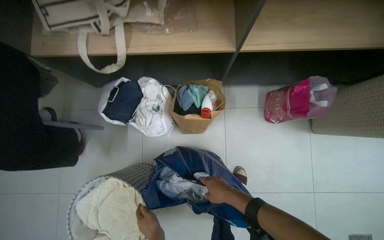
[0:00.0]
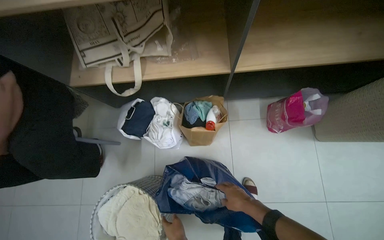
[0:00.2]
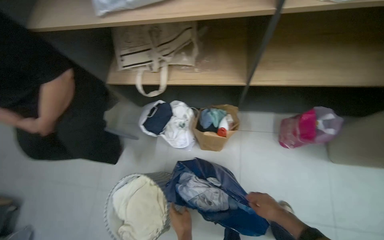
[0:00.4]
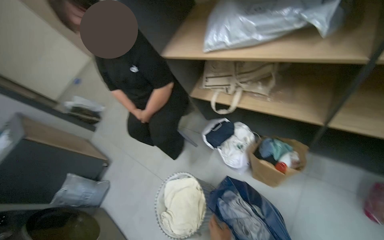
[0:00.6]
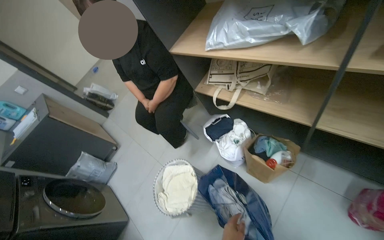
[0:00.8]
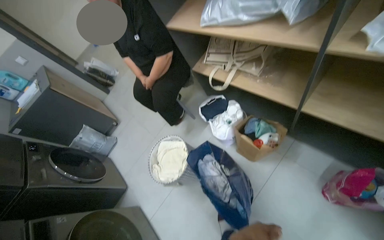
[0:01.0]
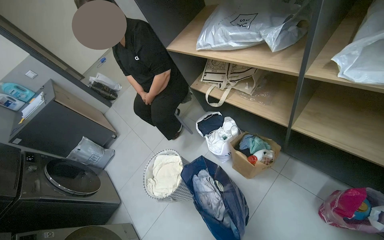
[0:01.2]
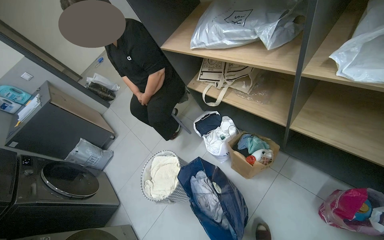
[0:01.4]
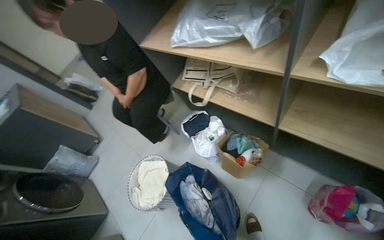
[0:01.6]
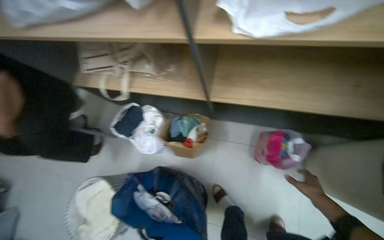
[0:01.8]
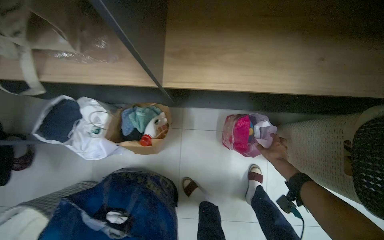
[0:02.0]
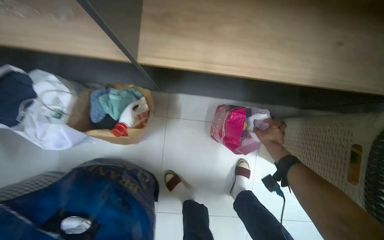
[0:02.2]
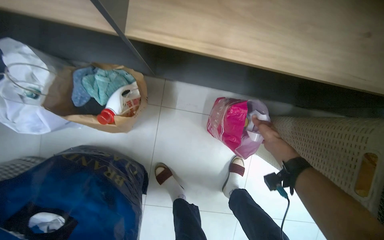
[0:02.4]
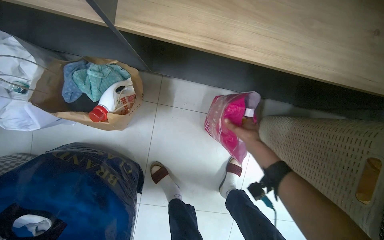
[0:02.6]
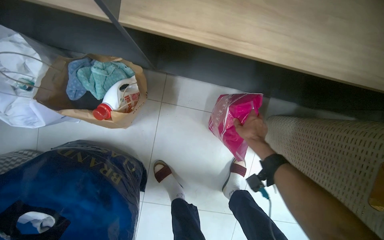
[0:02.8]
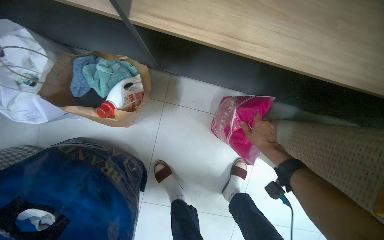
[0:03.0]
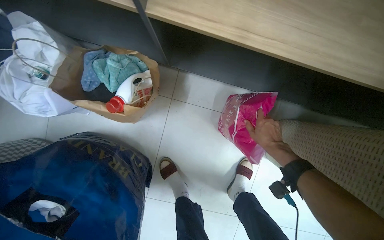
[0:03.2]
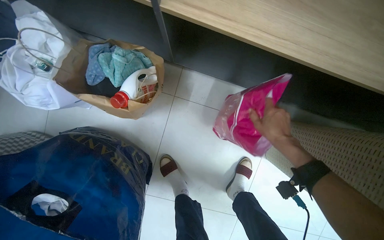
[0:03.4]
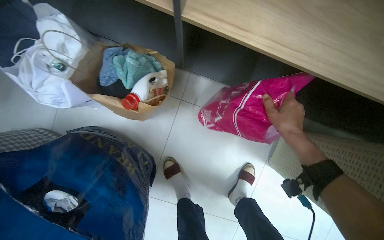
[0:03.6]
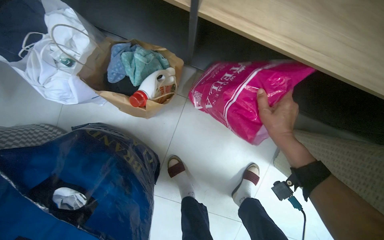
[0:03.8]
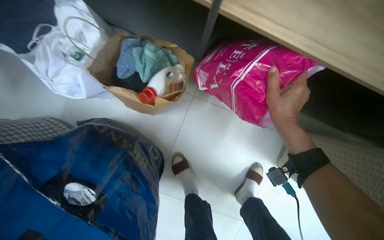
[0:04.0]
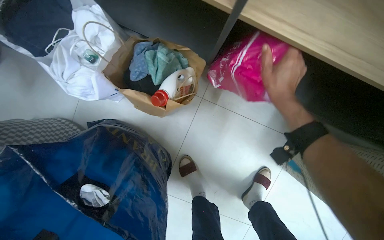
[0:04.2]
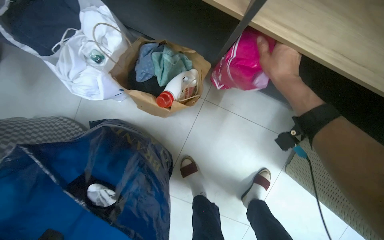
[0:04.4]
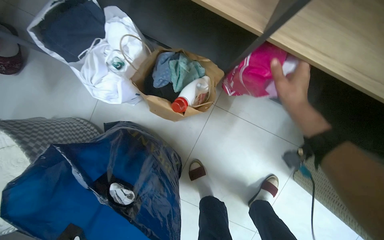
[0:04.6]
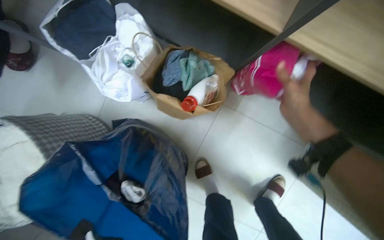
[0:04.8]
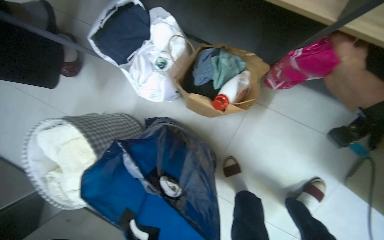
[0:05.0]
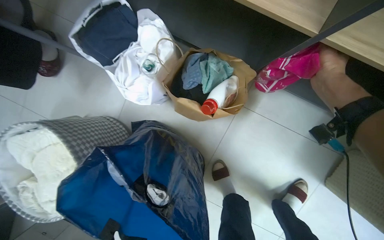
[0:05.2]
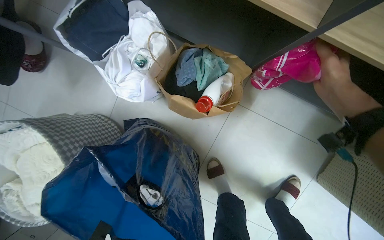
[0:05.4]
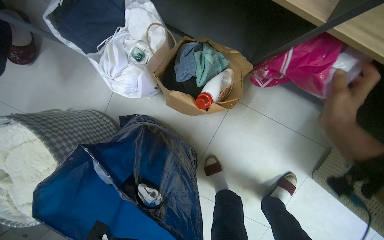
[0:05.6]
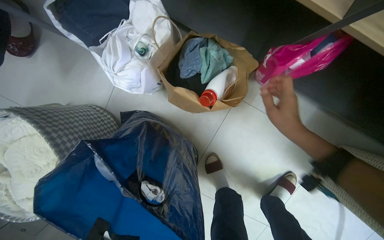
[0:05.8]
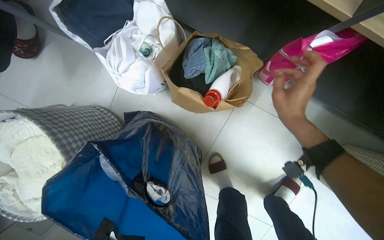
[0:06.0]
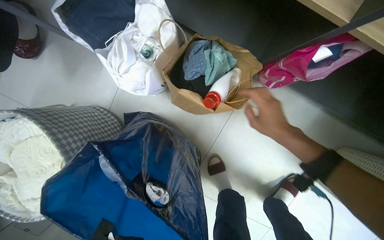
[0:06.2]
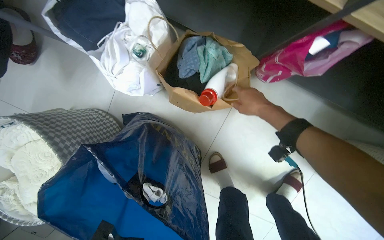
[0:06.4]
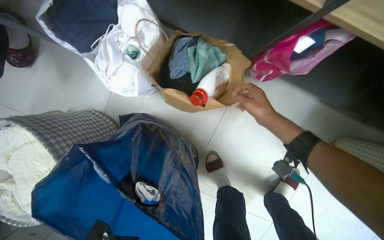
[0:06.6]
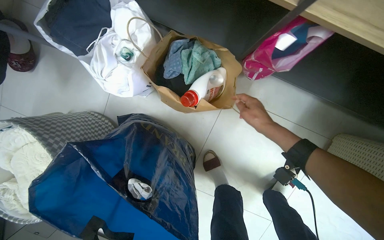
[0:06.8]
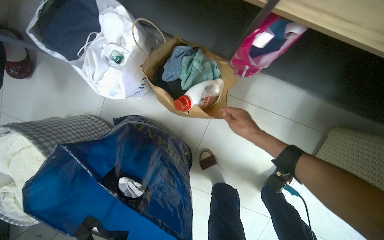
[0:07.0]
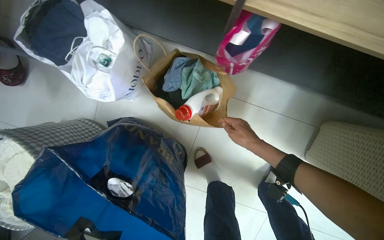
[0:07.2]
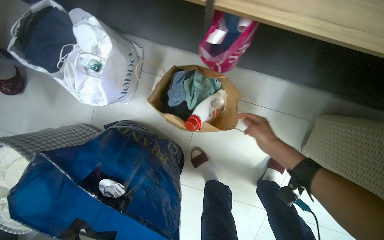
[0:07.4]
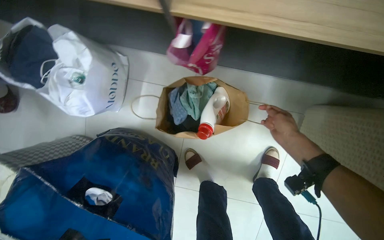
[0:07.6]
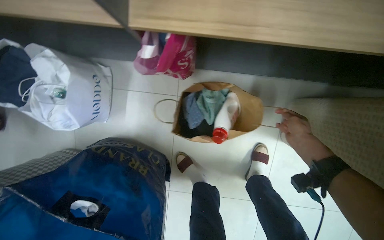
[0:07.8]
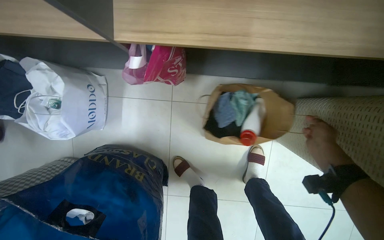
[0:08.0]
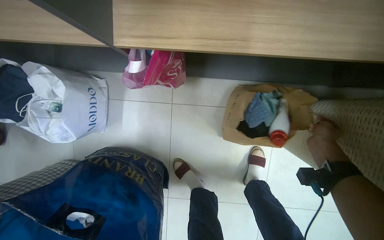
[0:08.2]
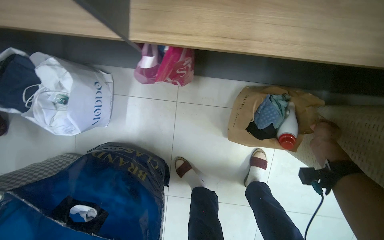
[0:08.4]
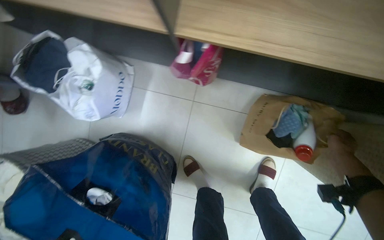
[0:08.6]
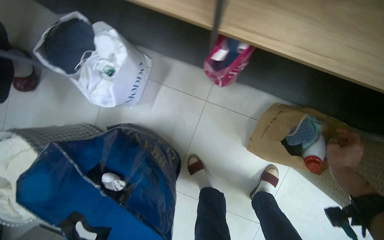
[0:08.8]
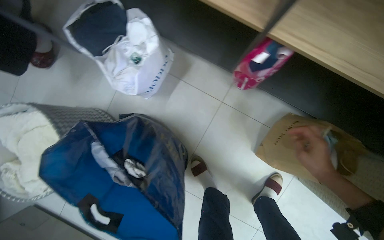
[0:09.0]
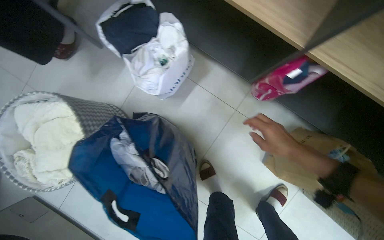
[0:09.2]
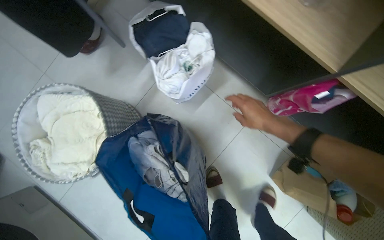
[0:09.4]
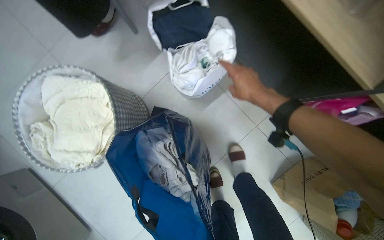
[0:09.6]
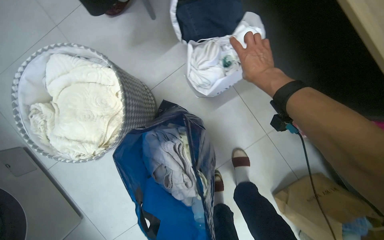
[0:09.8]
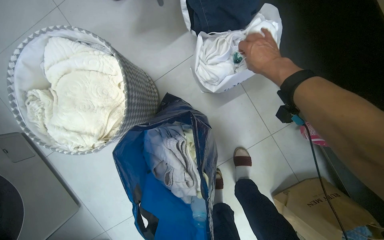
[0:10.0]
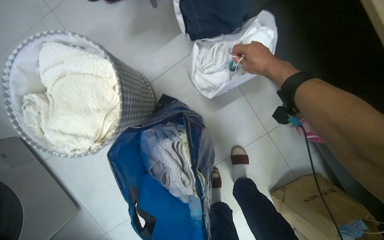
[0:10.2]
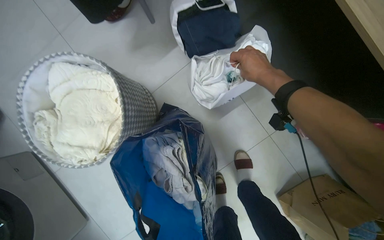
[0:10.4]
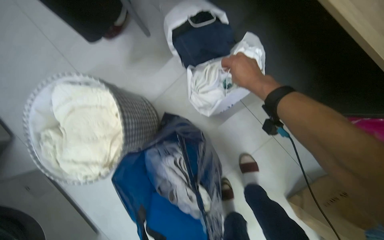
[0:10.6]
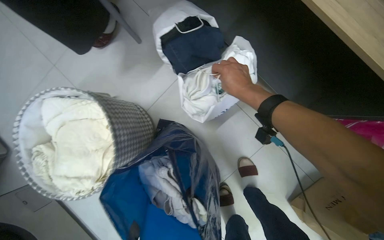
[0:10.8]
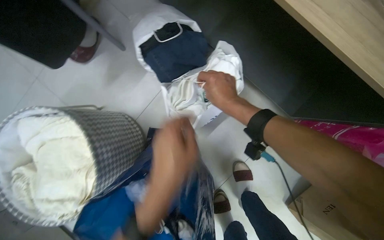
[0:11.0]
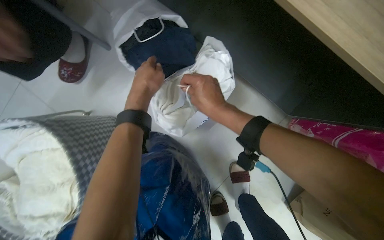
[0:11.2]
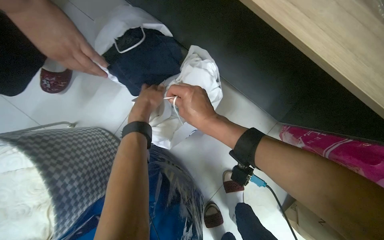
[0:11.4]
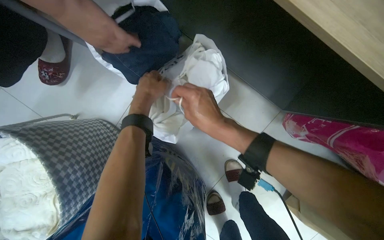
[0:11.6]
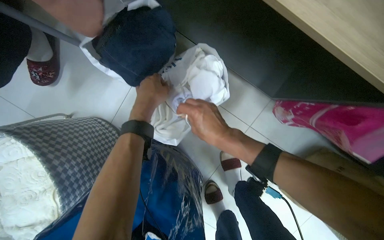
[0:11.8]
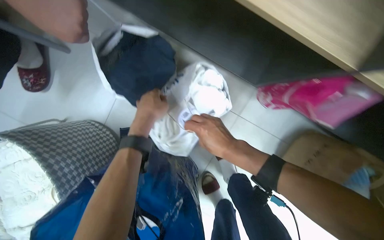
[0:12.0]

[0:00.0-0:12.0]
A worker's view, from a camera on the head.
Job: organizing items.
The whole recording: Sorting and packing various items. The worker sorts and packs various items into different bags and places them under a shelf.
0:00.0 to 0:01.6: The head turns to the left by some 45 degrees.
0:01.6 to 0:03.0: The head travels approximately 50 cm. The wearer's head swings some 40 degrees to the right. The wearer looks roughly 25 degrees further downward.
0:03.0 to 0:04.4: The right hand is displaced up the picture and nearer to the camera by some 30 cm.
0:04.4 to 0:06.0: The right hand moves up and down the picture over some 15 cm, changing direction 2 times.
0:07.6 to 0:09.0: The right hand travels to the right and back again, approximately 25 cm each way.
0:09.0 to 0:10.4: The right hand moves up the picture and to the left, approximately 60 cm.
0:10.4 to 0:12.0: The right hand is displaced down the picture by about 20 cm.

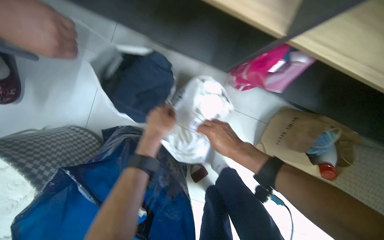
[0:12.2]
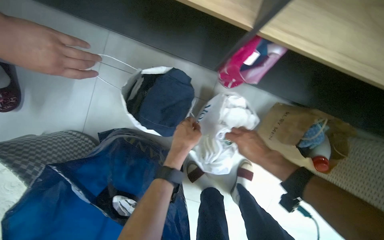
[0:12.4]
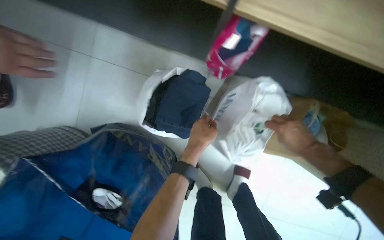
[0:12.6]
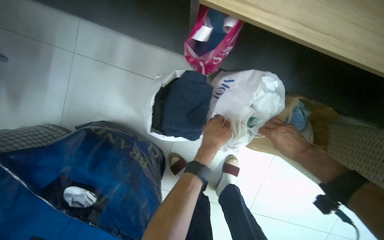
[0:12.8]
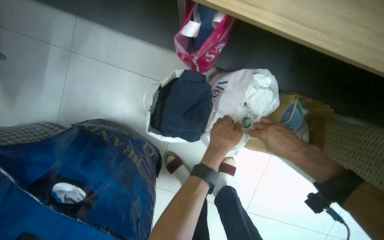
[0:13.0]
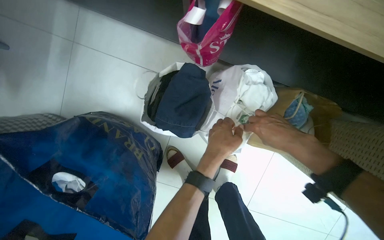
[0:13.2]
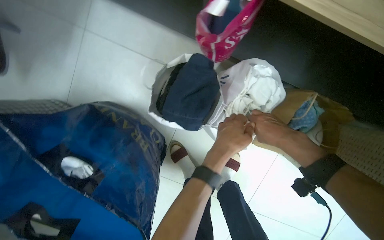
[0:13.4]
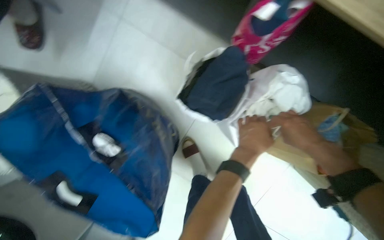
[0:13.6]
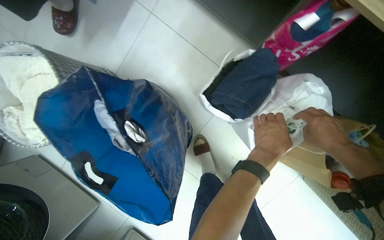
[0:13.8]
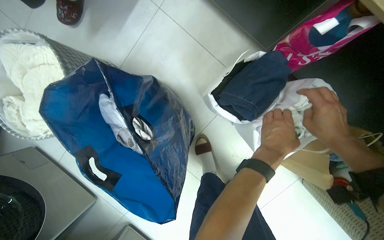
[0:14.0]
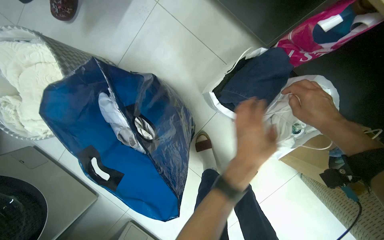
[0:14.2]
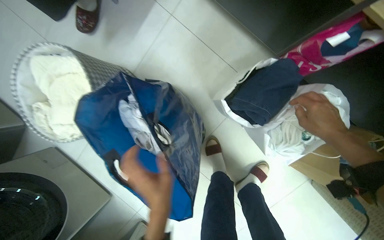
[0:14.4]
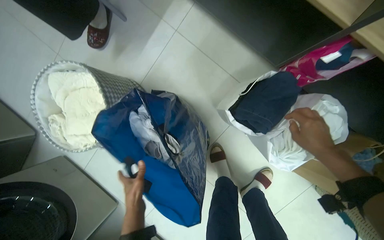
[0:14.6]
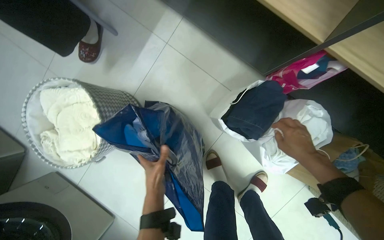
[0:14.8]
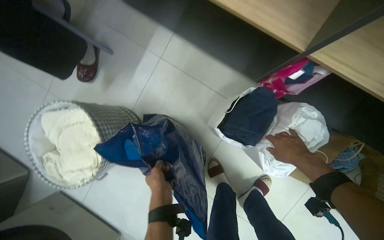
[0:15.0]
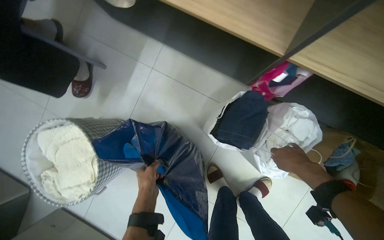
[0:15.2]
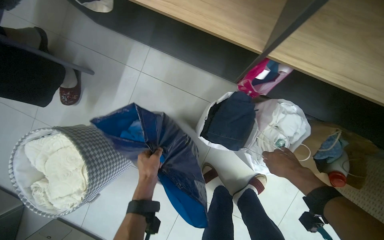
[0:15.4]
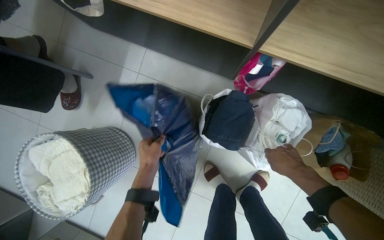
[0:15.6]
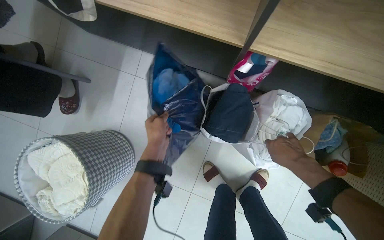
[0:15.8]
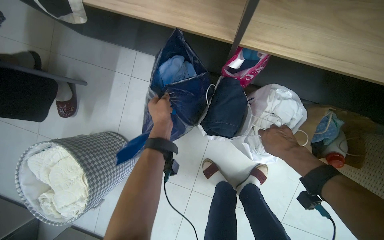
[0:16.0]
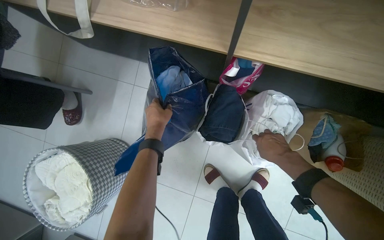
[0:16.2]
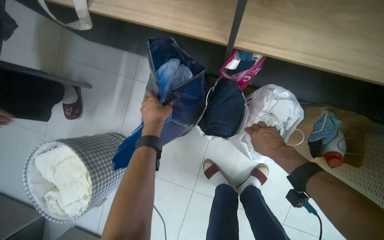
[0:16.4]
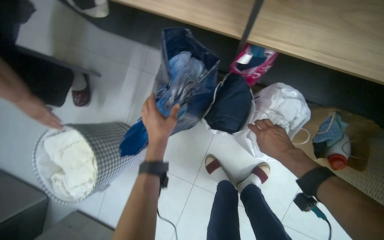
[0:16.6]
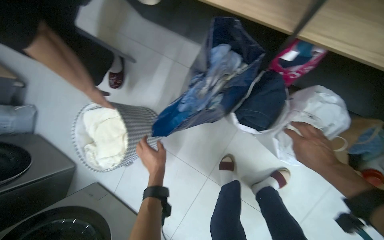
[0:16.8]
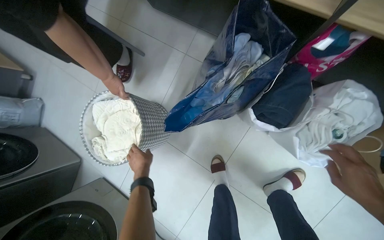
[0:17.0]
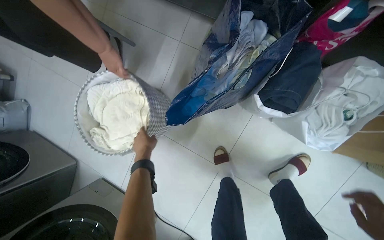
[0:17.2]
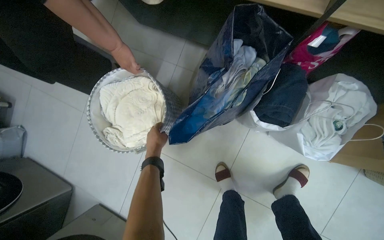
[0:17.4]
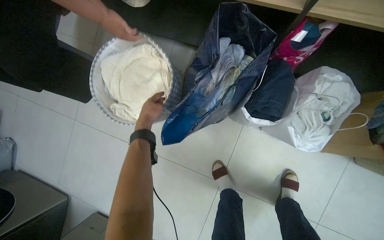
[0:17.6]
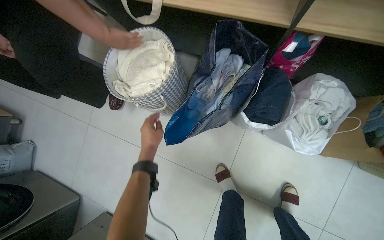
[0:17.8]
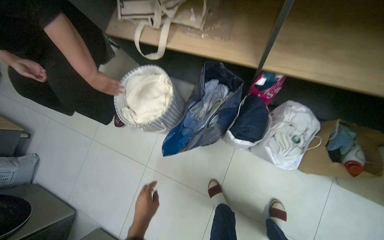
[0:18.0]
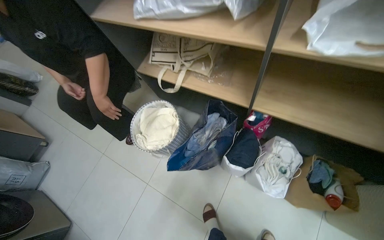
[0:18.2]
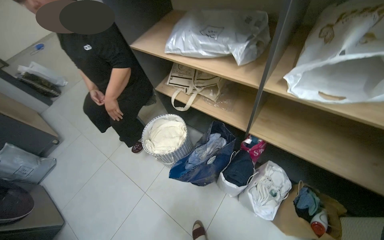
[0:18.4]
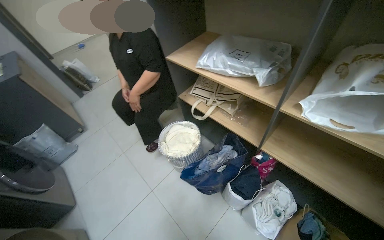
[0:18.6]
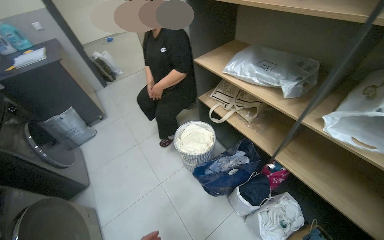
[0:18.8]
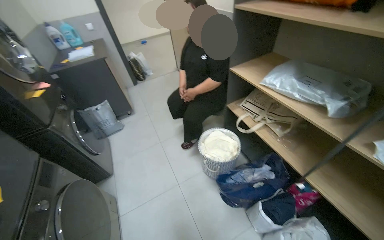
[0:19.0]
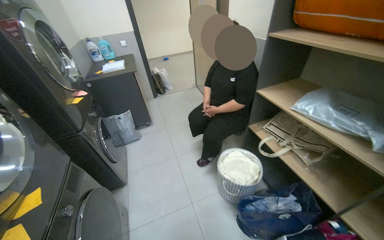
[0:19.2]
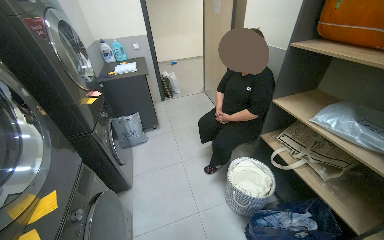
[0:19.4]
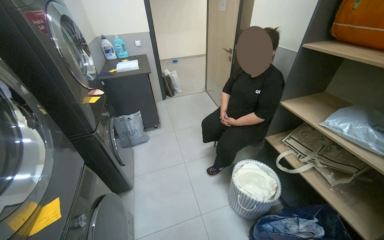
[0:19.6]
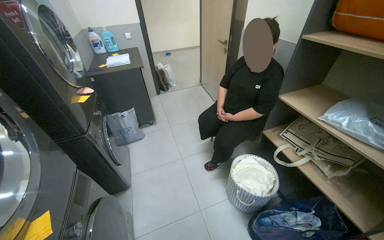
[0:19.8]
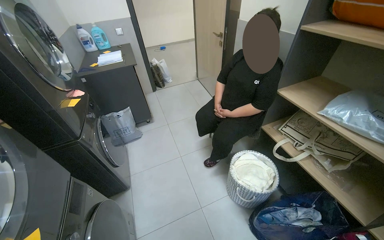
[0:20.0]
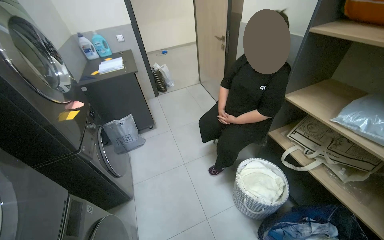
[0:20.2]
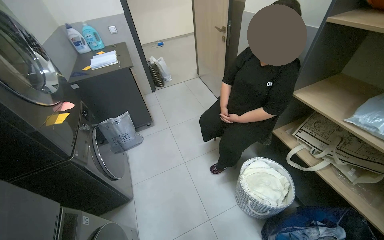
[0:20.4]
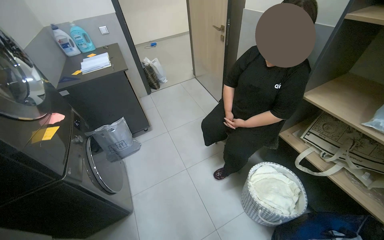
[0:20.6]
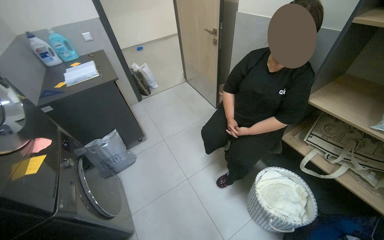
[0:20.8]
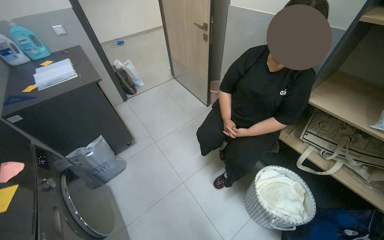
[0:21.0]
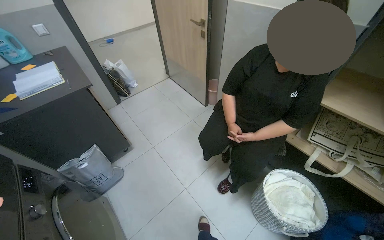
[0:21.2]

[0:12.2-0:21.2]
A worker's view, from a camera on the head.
Job: organizing items.
The whole recording: Sorting and packing various items. The worker sorts and packs various items into different bags and places them under a shelf.
0:12.2 to 0:13.8: The right hand heads to the right, covering approximately 30 cm.
0:13.8 to 0:15.2: The right hand shifts approximately 10 cm to the left. The left hand travels to the left by about 40 cm.
0:15.2 to 0:16.6: The left hand shifts approximately 15 cm up the picture.
0:16.6 to 0:18.2: The view tilts about 25 degrees upward.
0:19.8 to 0:21.2: The camera travels some 60 cm. The wearer looks some 20 degrees further to the right.
